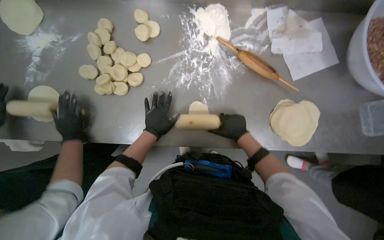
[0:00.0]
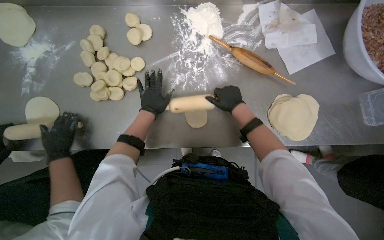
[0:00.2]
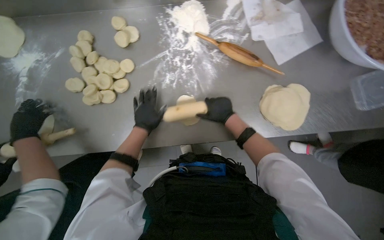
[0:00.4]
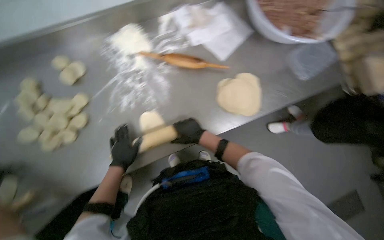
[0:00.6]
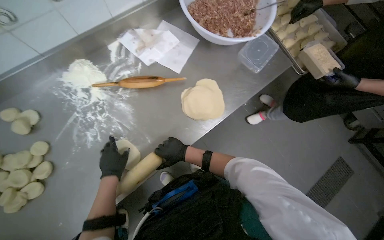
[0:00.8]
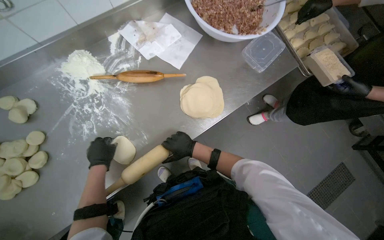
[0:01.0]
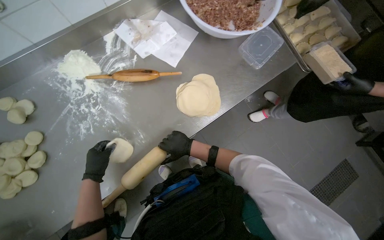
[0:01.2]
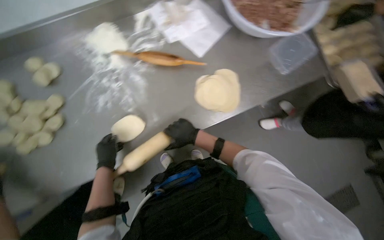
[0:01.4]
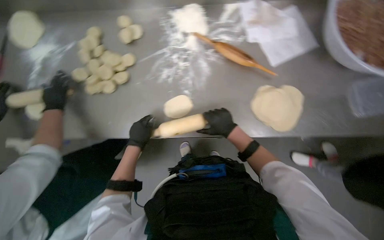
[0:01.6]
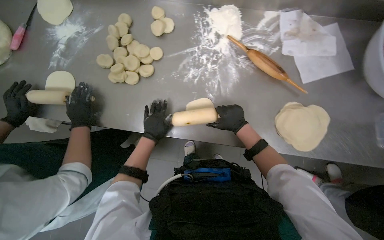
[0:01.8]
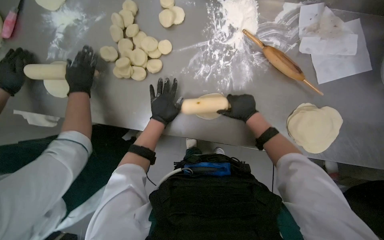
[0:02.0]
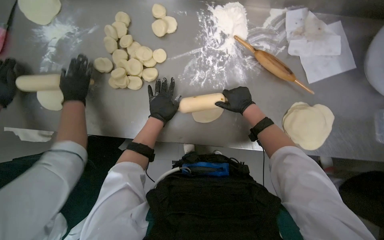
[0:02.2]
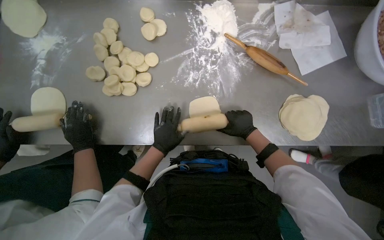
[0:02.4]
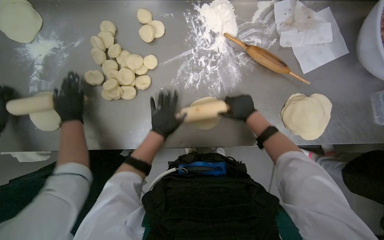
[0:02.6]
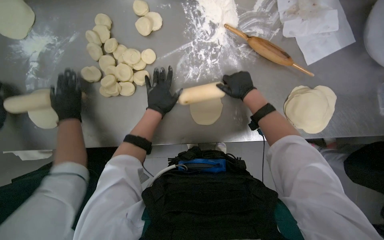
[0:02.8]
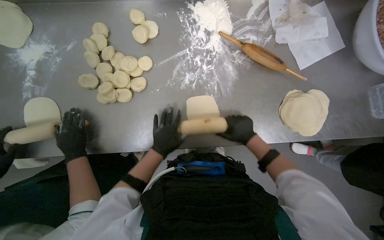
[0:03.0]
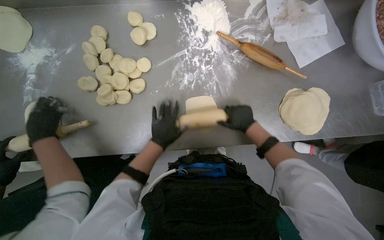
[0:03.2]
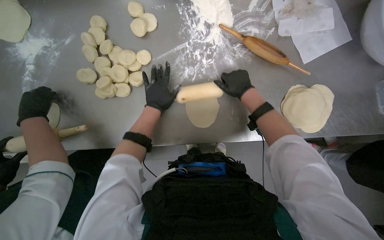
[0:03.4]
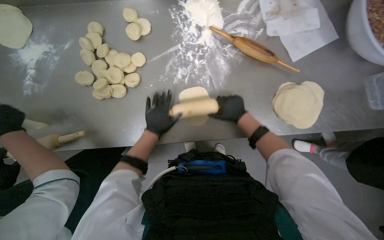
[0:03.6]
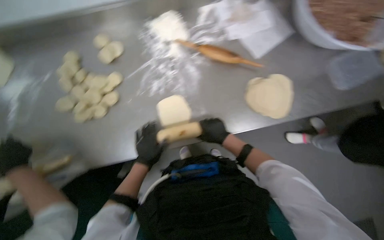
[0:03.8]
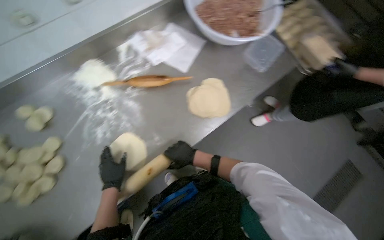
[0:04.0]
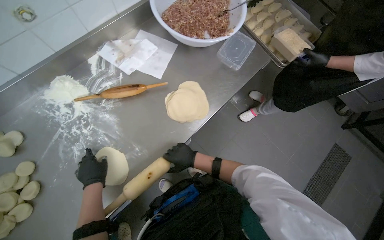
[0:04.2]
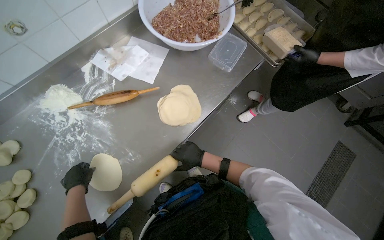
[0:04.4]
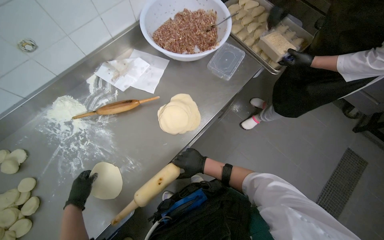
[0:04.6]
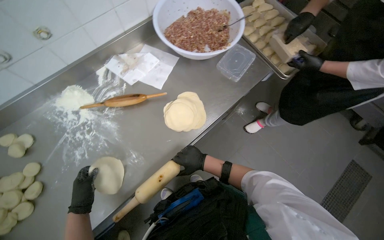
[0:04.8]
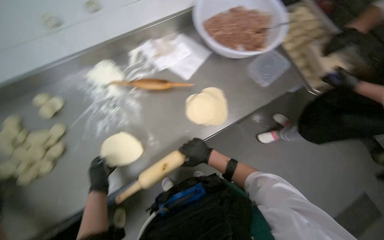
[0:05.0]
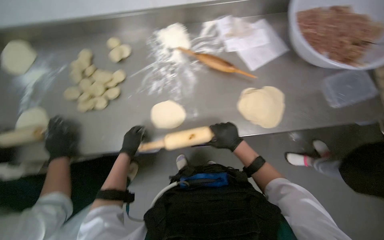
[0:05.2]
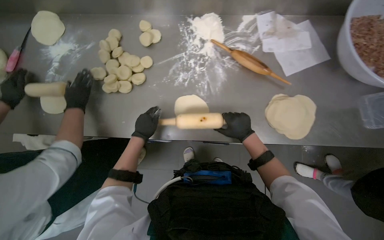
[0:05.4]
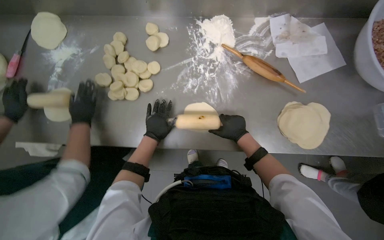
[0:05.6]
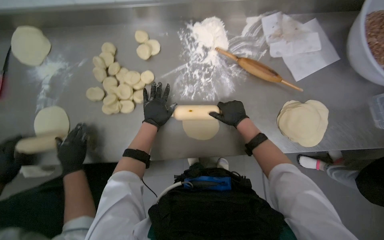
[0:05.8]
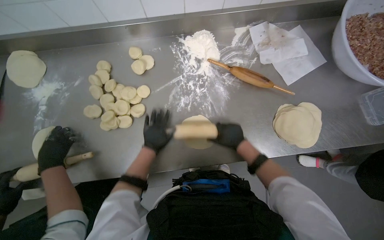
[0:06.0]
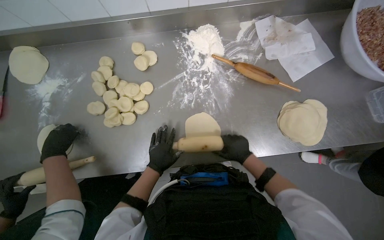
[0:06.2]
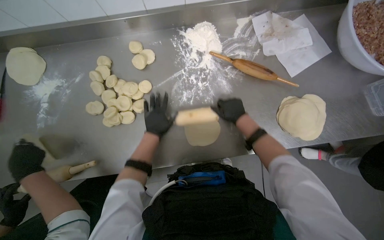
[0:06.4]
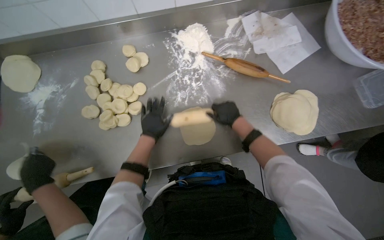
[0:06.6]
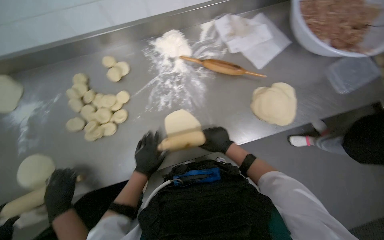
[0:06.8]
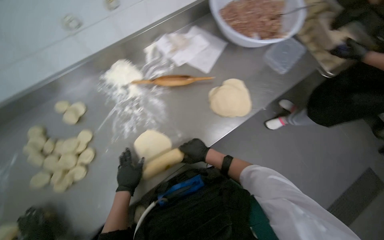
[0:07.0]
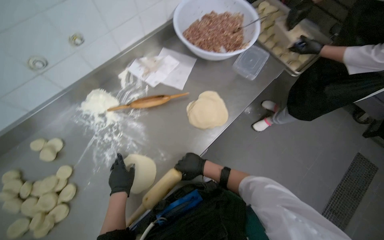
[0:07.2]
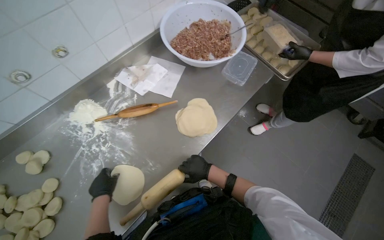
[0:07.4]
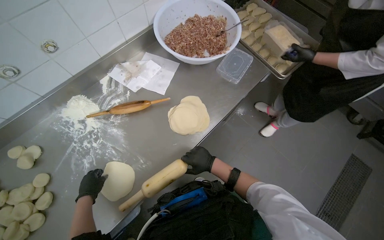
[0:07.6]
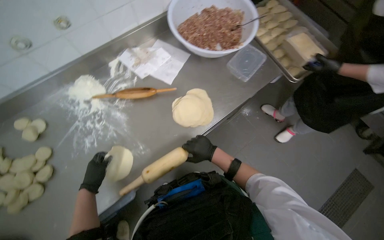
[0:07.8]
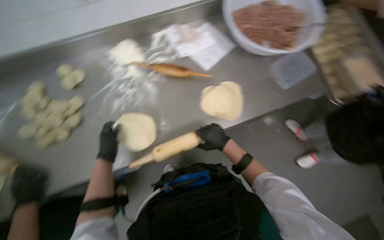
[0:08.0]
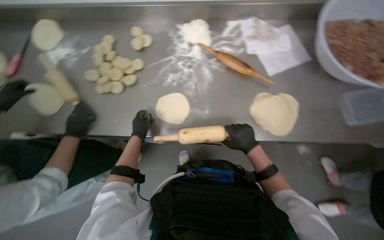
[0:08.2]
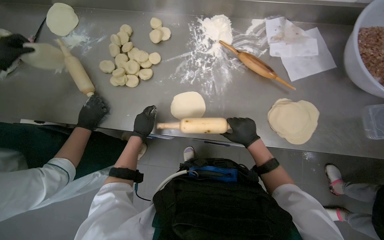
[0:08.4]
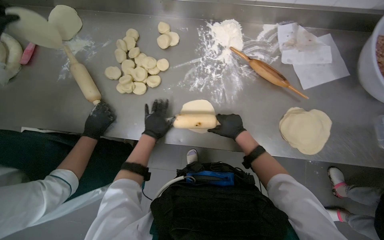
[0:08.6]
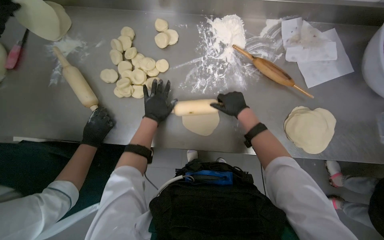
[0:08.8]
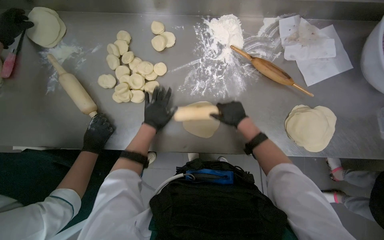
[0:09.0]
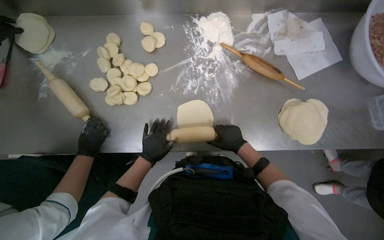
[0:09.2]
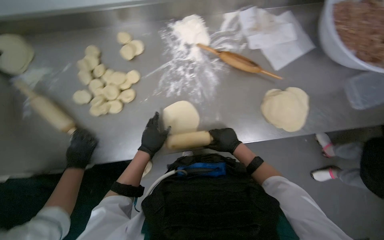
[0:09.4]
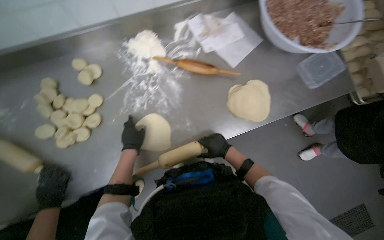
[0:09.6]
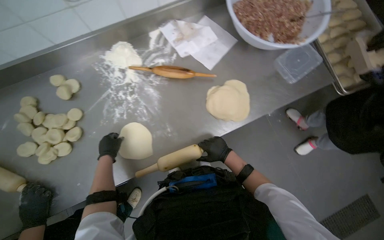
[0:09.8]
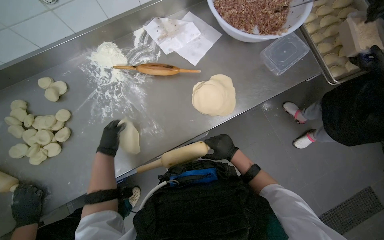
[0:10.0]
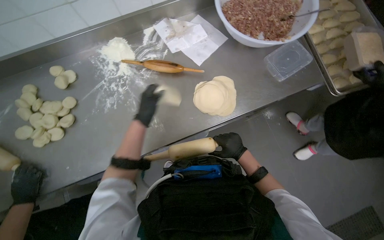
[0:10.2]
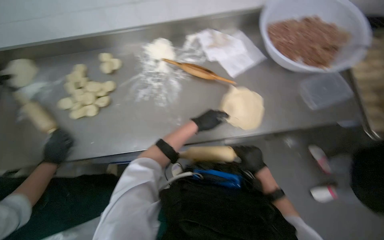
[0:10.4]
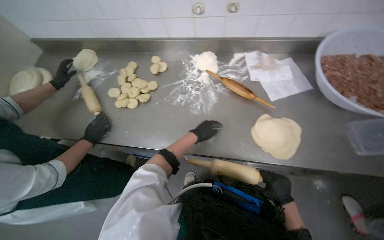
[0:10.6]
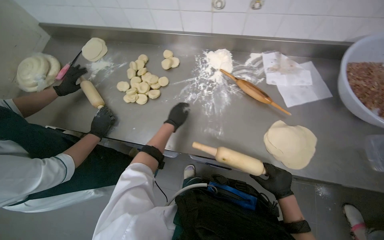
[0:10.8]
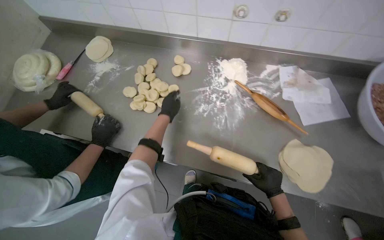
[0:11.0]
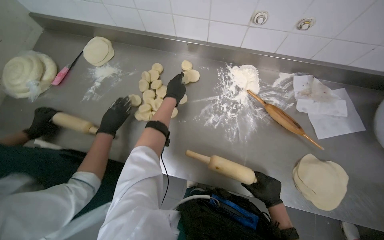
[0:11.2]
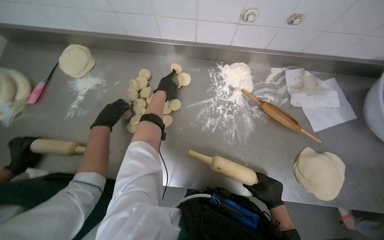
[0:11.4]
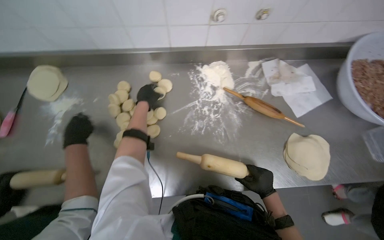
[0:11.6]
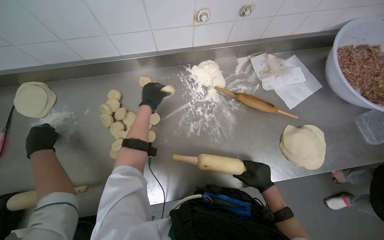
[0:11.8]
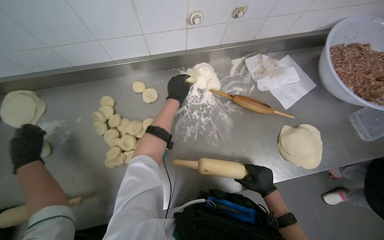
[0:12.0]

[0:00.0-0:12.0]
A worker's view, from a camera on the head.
Job: preparing food.
The whole recording: Rolling dough circles. The worker uses a rolling pin to flatten small dough circles on the metal table.
0:01.6 to 0:03.0: The right hand goes up and down the picture, about 15 cm each way, reversing 3 times; the left hand goes up and down the picture, some 15 cm each way, reversing 3 times.
0:03.0 to 0:04.4: The scene turns some 40 degrees counterclockwise in the picture.
0:04.4 to 0:06.0: The wearer looks approximately 40 degrees further to the left.
0:06.0 to 0:07.6: The scene rotates counterclockwise by approximately 35 degrees.
0:07.6 to 0:09.0: The wearer looks approximately 50 degrees further to the left. The view tilts some 15 degrees downward.

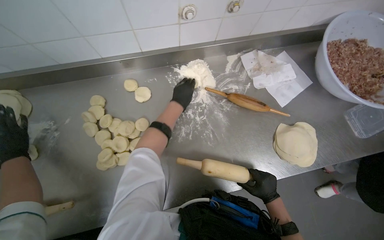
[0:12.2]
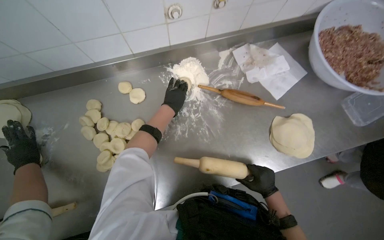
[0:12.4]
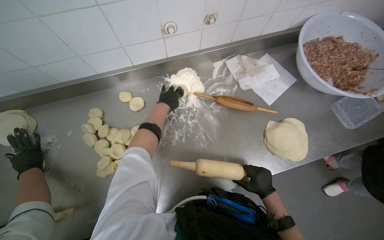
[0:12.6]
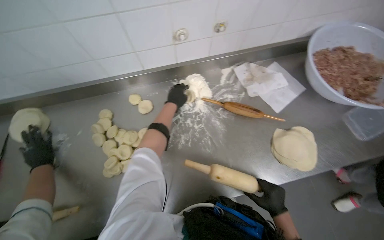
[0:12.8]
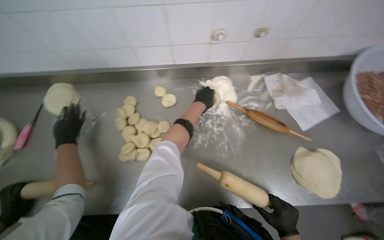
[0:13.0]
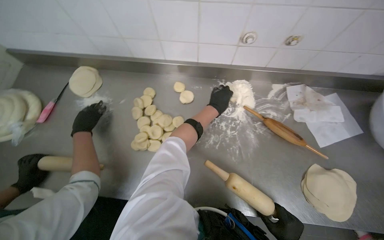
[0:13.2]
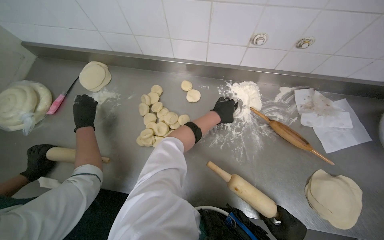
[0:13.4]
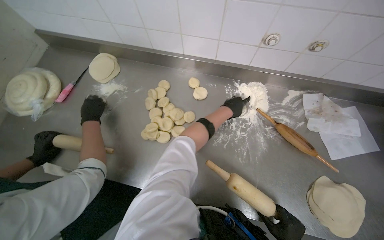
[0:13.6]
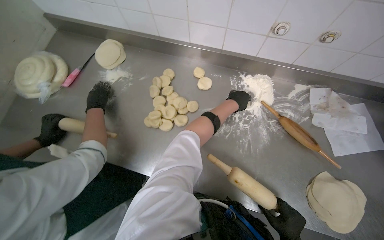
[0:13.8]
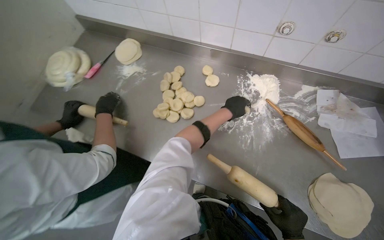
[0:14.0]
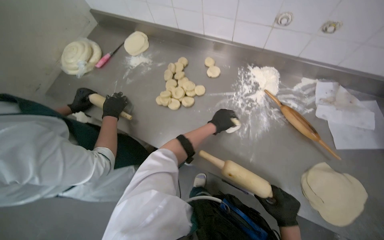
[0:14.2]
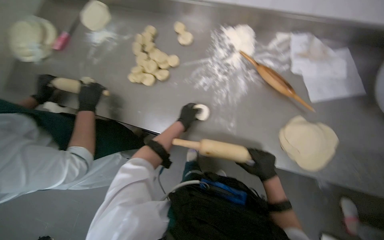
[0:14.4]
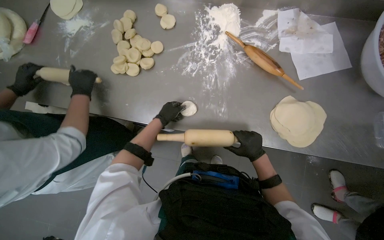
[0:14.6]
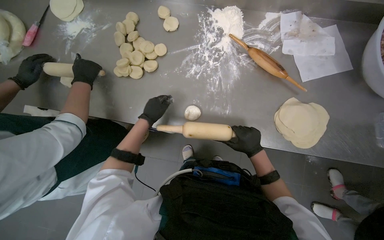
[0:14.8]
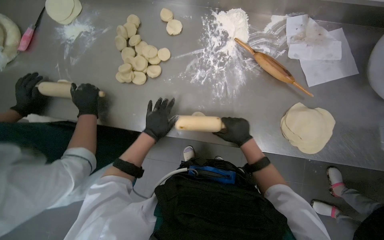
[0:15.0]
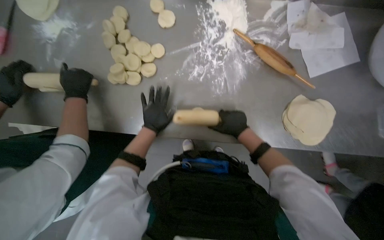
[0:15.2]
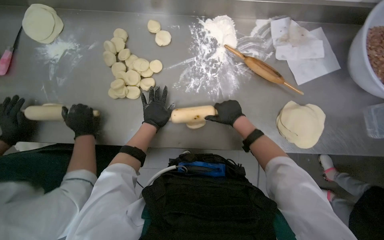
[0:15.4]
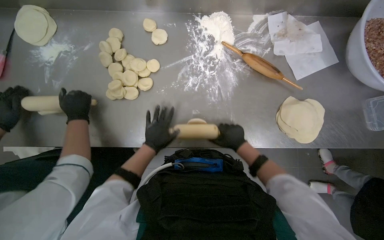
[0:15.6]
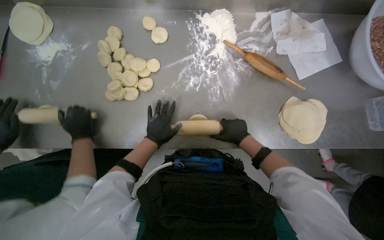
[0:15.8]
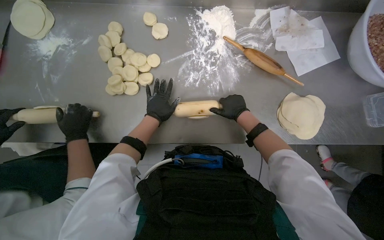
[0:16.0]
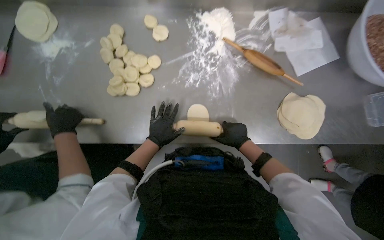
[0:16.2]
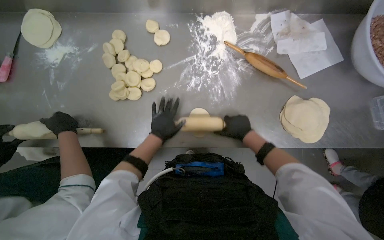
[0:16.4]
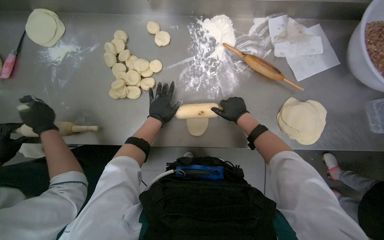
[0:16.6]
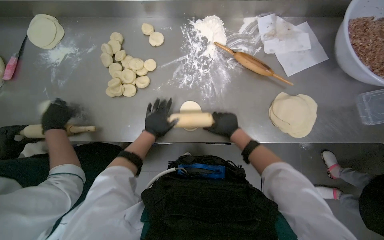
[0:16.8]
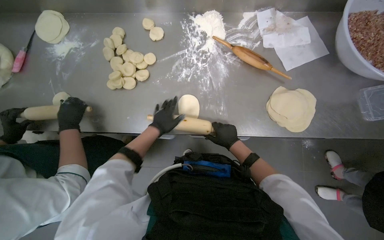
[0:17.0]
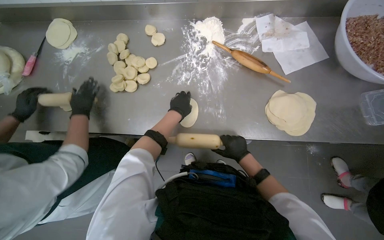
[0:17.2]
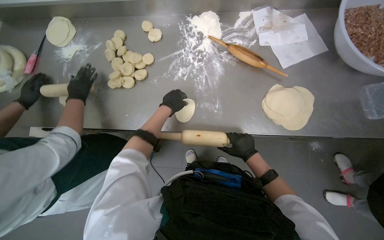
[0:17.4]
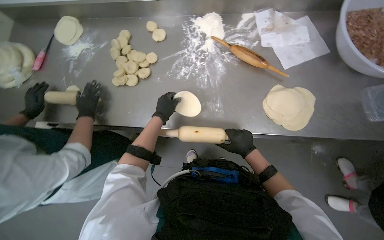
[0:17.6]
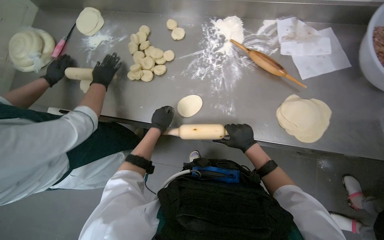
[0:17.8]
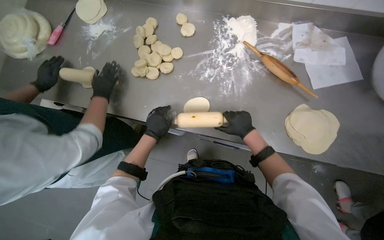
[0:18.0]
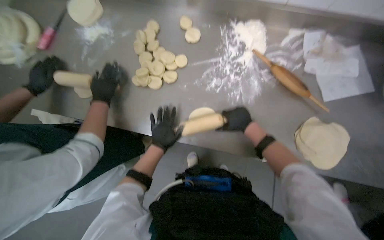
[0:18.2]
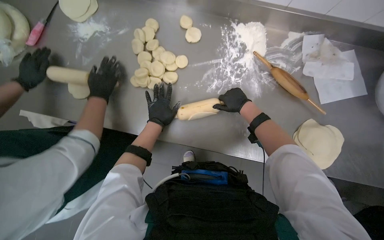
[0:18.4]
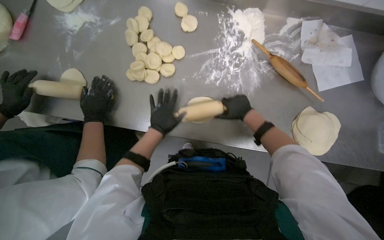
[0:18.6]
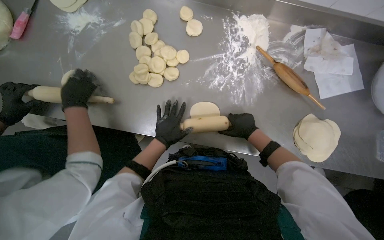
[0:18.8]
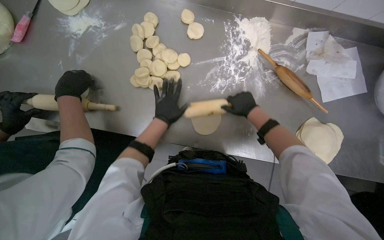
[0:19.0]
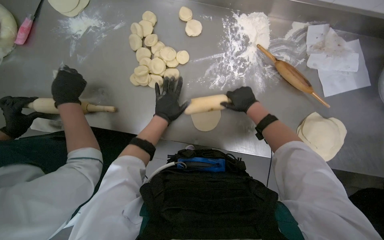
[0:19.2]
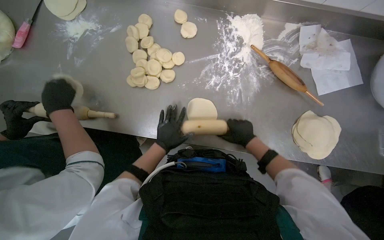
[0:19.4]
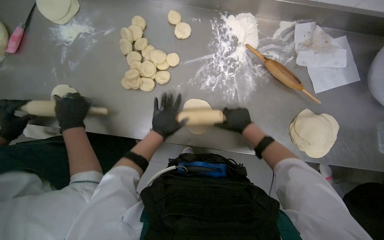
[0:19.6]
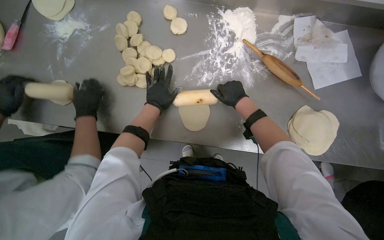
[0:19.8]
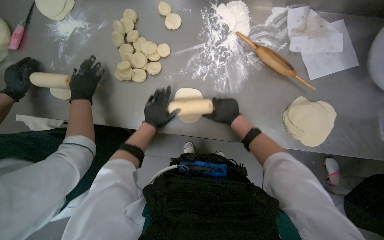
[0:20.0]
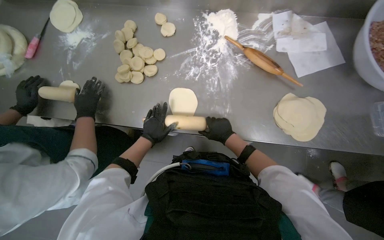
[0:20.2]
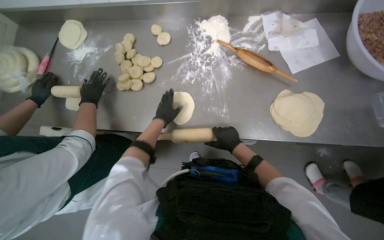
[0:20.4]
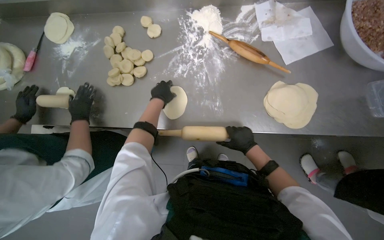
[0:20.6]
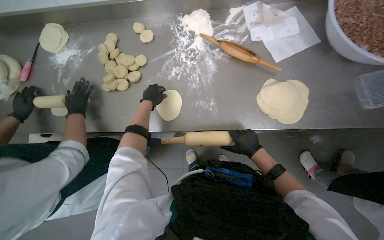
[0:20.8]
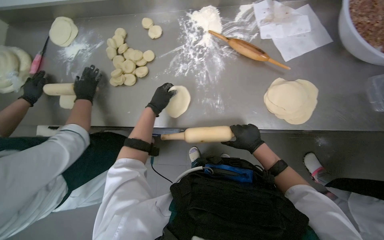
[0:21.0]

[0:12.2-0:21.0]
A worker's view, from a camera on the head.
Job: preparing food.
The whole recording: Rolling dough circles. The worker uses a rolling pin to flatten small dough circles on the metal table.
0:12.2 to 0:13.6: The wearer's head swings approximately 25 degrees to the left.
0:13.6 to 0:15.2: The view tips downward by approximately 15 degrees. The left hand shifts approximately 35 cm down the picture and to the left.
0:15.2 to 0:16.6: The hands make small movements and keep their place.
0:16.6 to 0:18.0: The left hand is displaced down the picture by roughly 15 cm. Meanwhile the right hand moves down the picture, some 10 cm.
0:18.0 to 0:19.6: The right hand goes up and down the picture, approximately 15 cm each way, reversing 3 times.
0:19.6 to 0:21.0: The left hand goes up and down the picture, about 15 cm each way, reversing 2 times. Meanwhile the right hand heads down the picture, covering roughly 20 cm.
